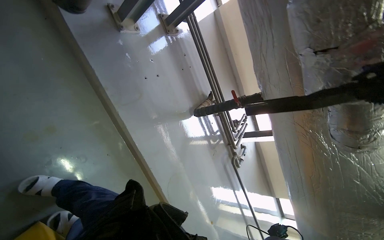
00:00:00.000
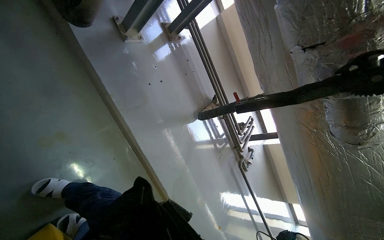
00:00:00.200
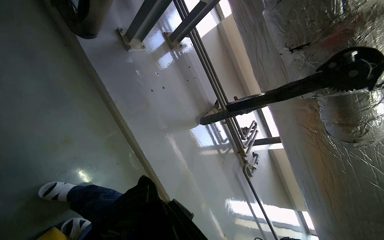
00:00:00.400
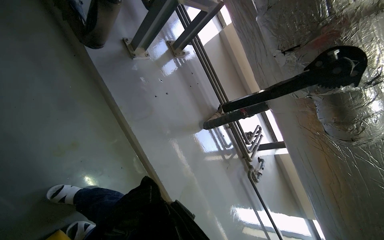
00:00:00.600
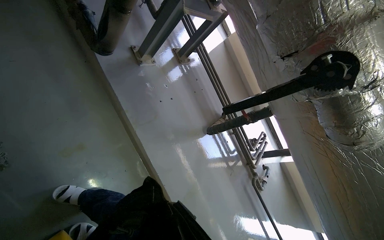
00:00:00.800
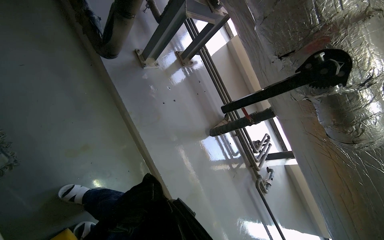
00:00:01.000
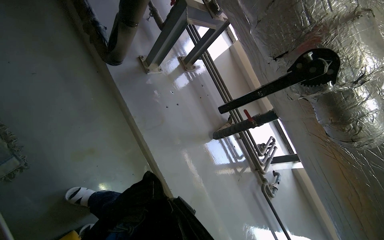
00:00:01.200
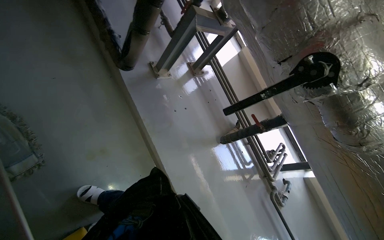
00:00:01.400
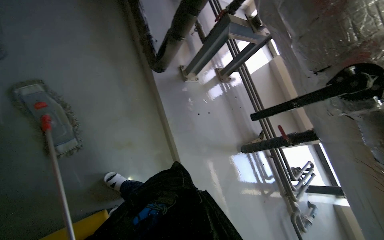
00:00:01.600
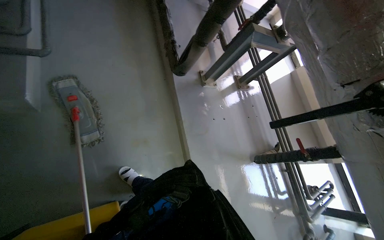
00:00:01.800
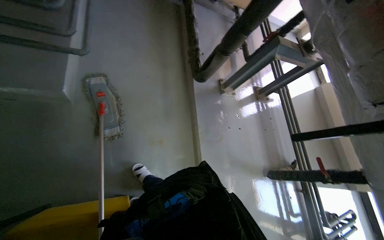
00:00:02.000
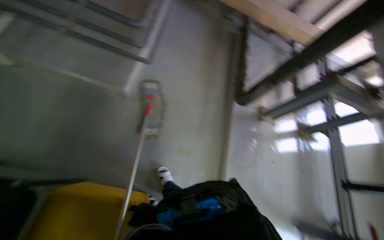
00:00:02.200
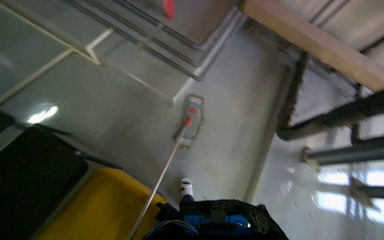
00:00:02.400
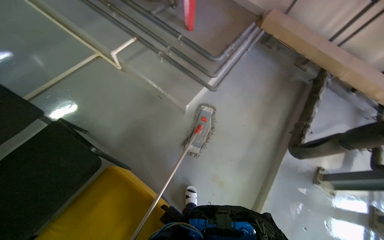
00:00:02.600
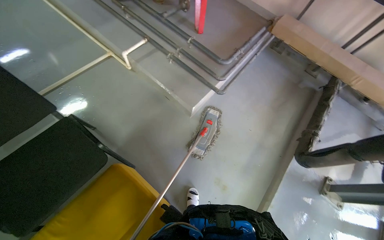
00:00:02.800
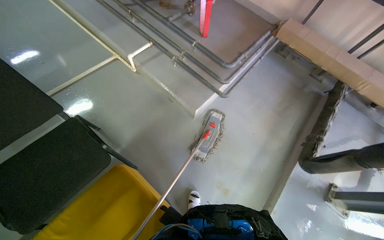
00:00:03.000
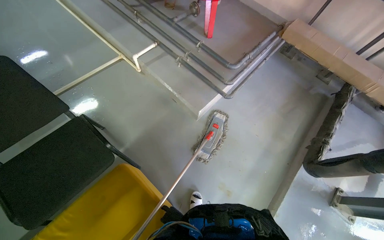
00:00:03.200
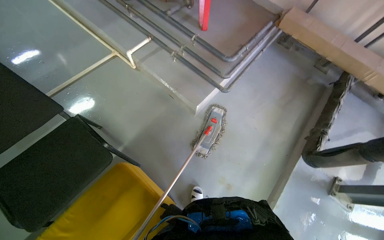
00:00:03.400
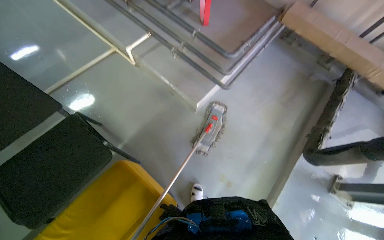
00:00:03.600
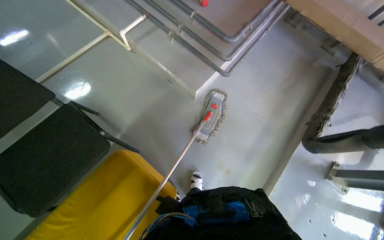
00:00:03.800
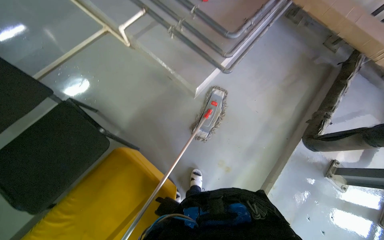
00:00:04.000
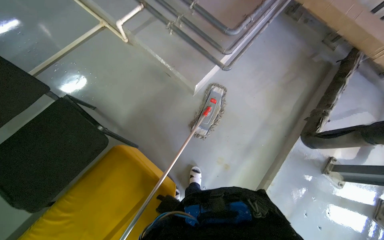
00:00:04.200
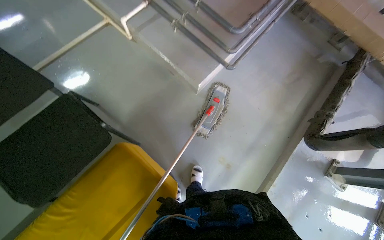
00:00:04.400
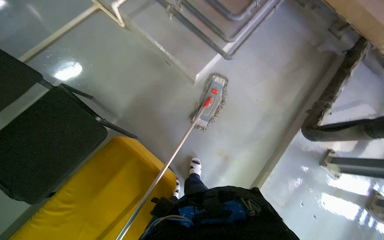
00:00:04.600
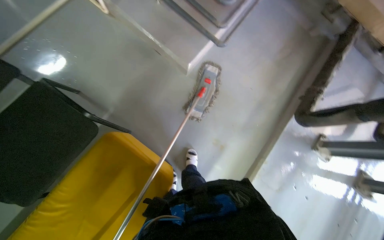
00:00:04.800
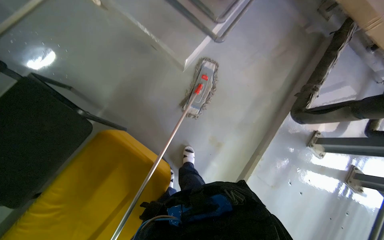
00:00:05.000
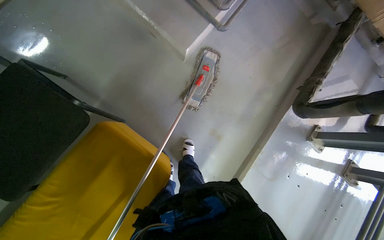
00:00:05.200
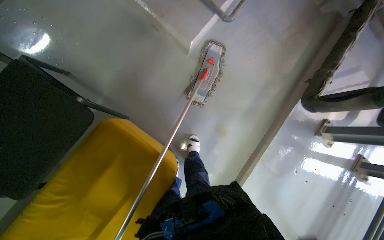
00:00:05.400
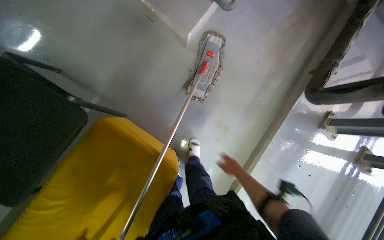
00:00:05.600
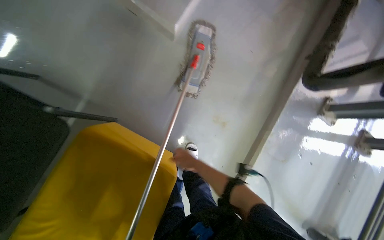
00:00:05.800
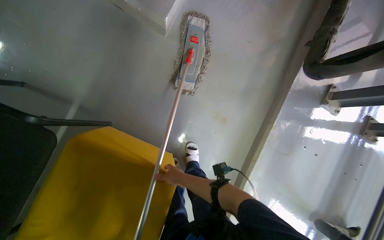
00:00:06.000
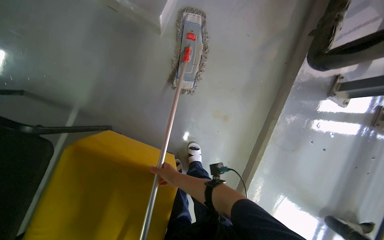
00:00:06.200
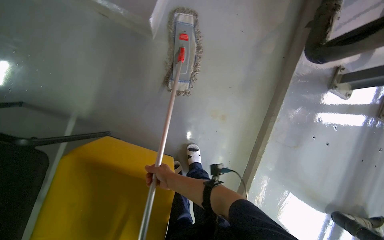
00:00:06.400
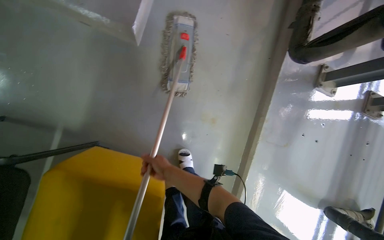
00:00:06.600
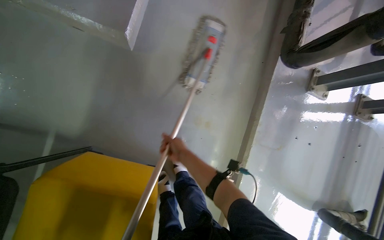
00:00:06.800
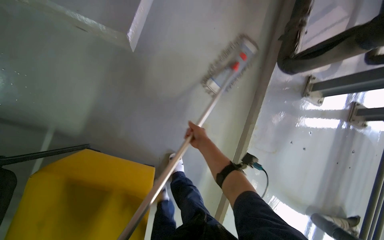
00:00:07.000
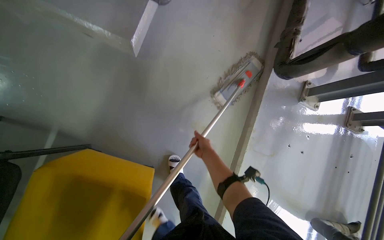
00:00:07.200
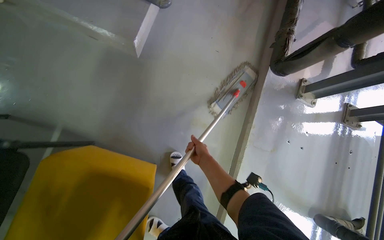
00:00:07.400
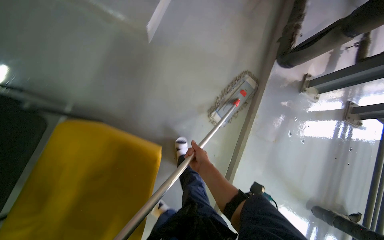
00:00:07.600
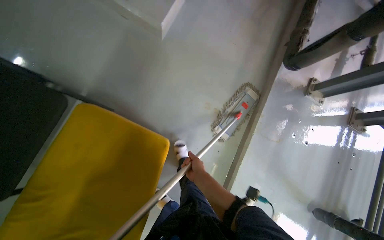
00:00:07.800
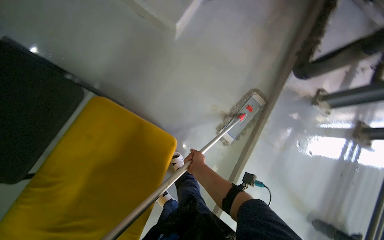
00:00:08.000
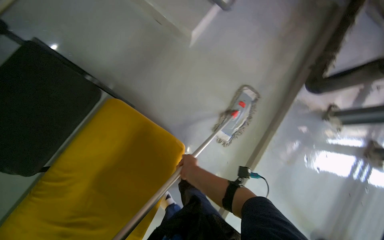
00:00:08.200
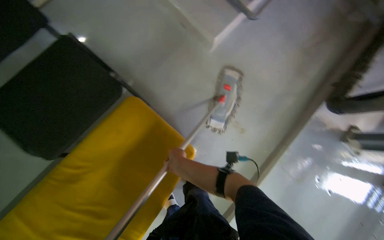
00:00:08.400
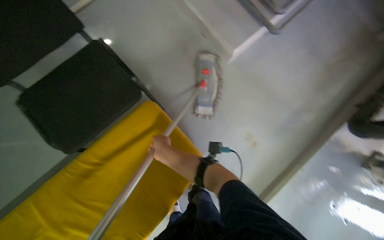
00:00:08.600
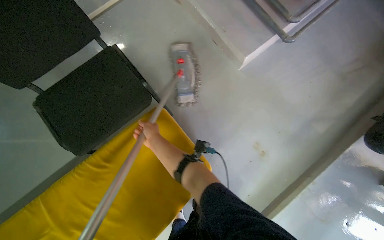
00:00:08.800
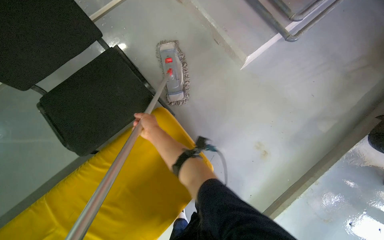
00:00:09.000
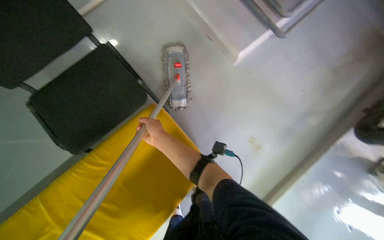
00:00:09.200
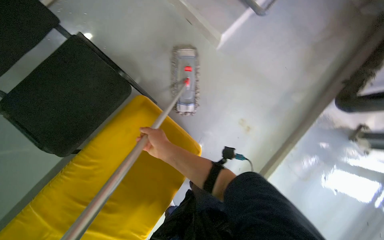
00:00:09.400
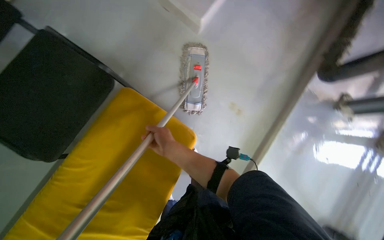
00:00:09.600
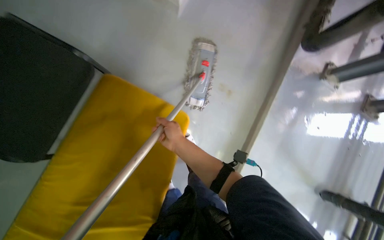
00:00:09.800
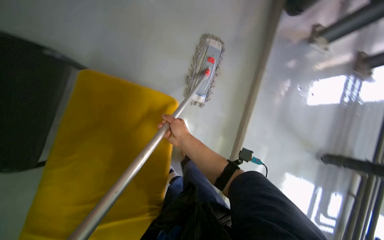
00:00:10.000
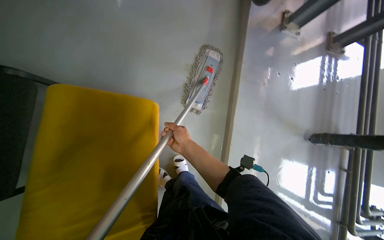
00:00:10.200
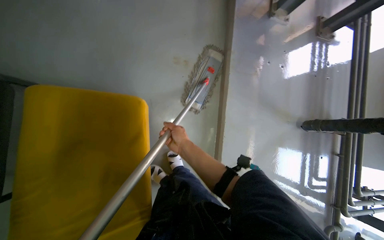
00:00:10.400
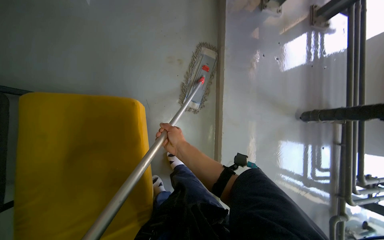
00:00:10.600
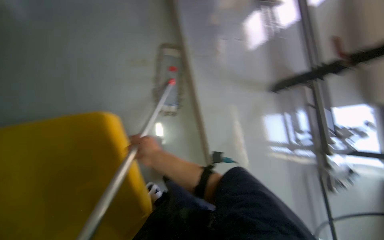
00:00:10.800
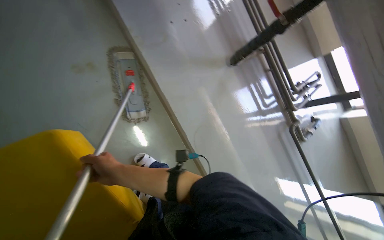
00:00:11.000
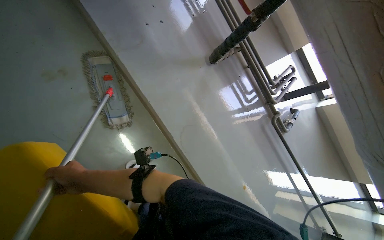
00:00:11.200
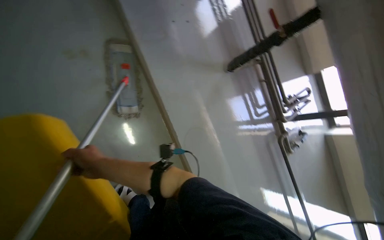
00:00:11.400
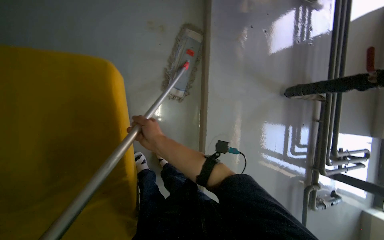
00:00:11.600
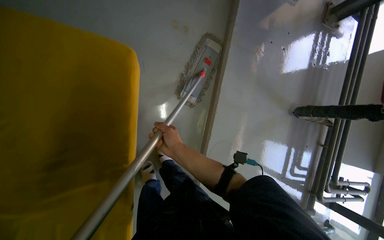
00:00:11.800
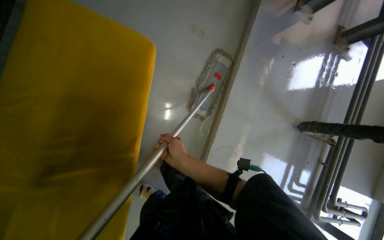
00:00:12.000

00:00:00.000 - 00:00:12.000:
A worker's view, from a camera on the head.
Job: mopping floor.
The whole recording: Mopping floor. The worker mops the floor, occasionally wringing and adjusting the mop head.
00:00:00.000 - 00:00:01.600: The view pans to the left by approximately 25 degrees. The view tips upward by some 15 degrees.
00:00:01.600 - 00:00:03.000: The head rotates approximately 65 degrees to the left. The view tilts approximately 25 degrees upward.
00:00:04.400 - 00:00:06.000: The wearer looks approximately 20 degrees further downward.
00:00:06.000 - 00:00:07.600: The right hand shifts roughly 20 cm to the right.
00:00:07.600 - 00:00:09.000: The wearer's head swings some 30 degrees to the left. The right hand goes some 50 cm to the left and up the picture.
00:00:09.000 - 00:00:10.400: The head rotates roughly 40 degrees to the right. The view tips downward by roughly 15 degrees.

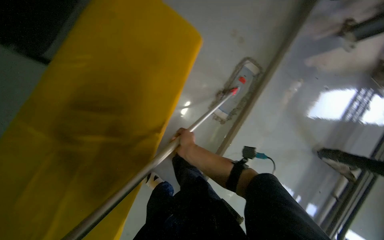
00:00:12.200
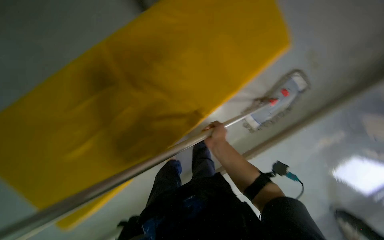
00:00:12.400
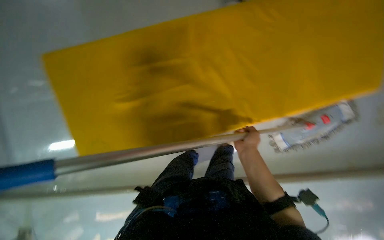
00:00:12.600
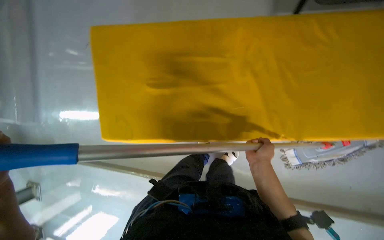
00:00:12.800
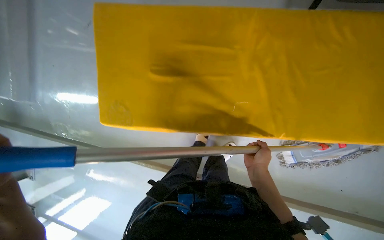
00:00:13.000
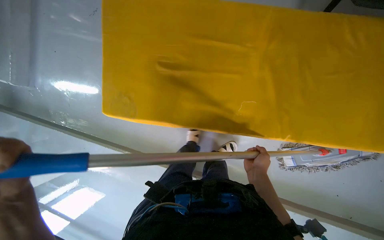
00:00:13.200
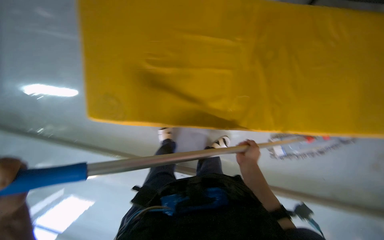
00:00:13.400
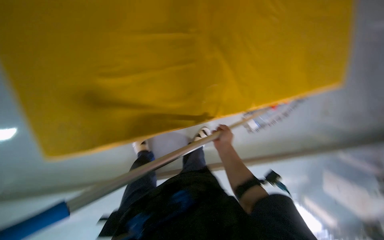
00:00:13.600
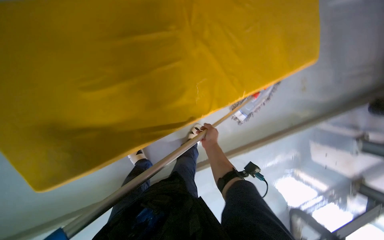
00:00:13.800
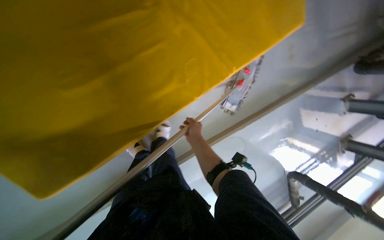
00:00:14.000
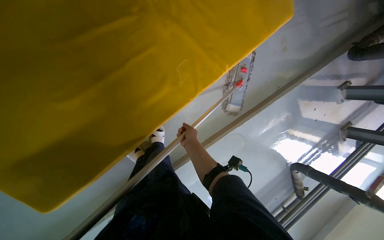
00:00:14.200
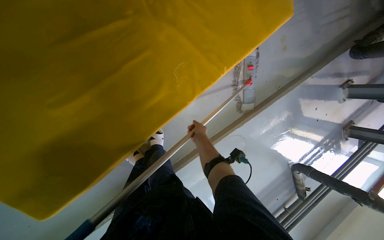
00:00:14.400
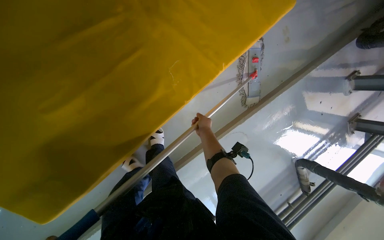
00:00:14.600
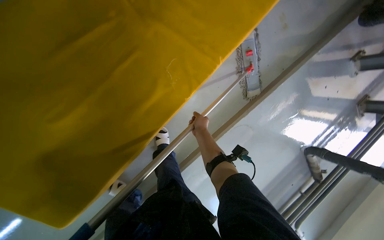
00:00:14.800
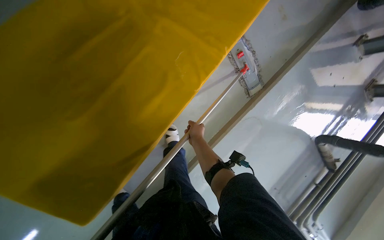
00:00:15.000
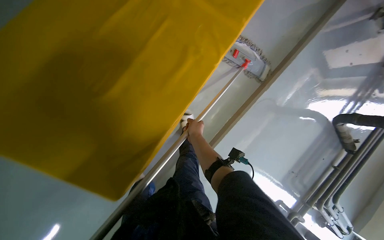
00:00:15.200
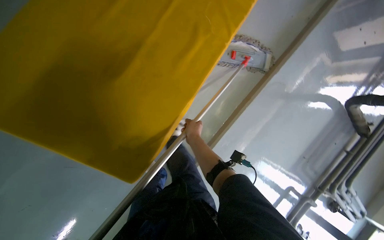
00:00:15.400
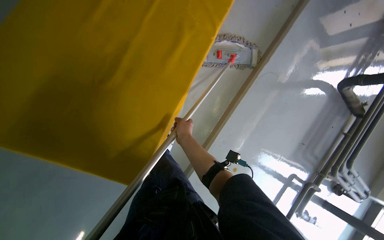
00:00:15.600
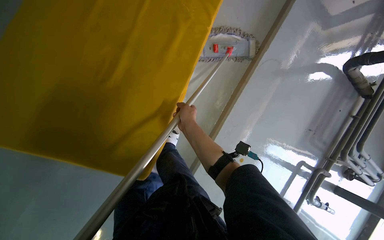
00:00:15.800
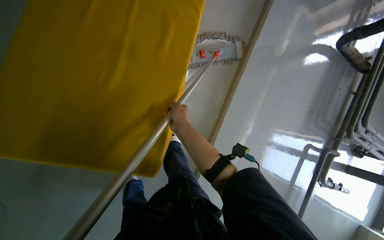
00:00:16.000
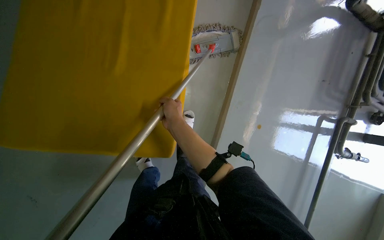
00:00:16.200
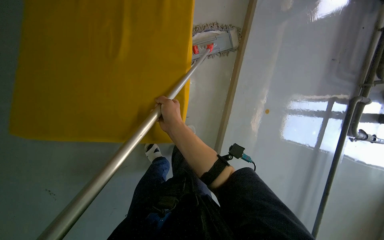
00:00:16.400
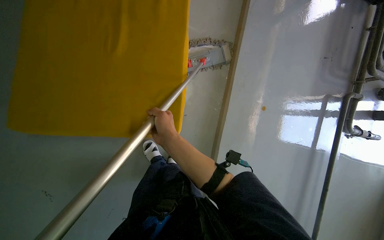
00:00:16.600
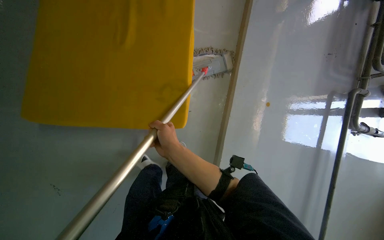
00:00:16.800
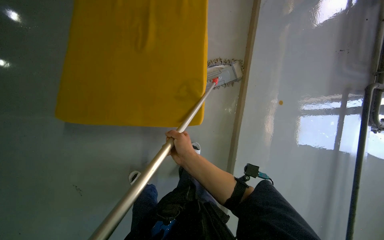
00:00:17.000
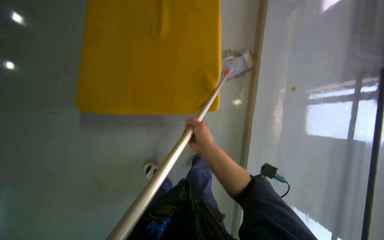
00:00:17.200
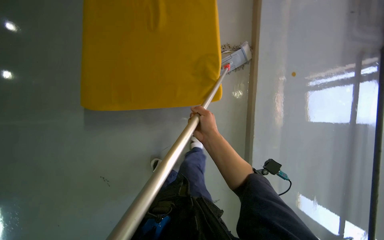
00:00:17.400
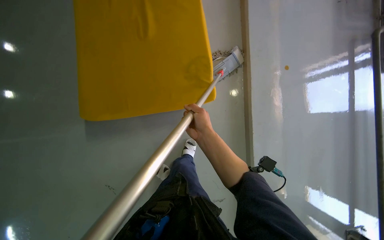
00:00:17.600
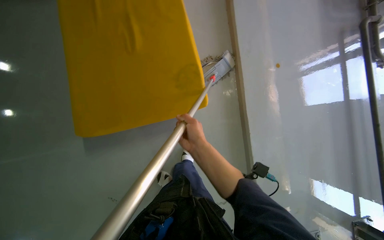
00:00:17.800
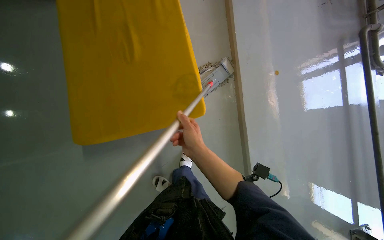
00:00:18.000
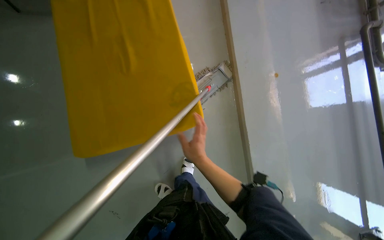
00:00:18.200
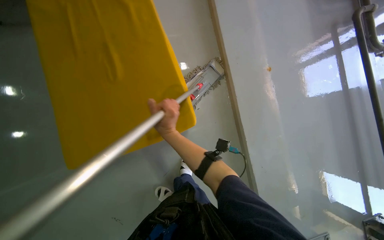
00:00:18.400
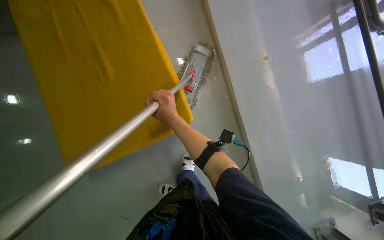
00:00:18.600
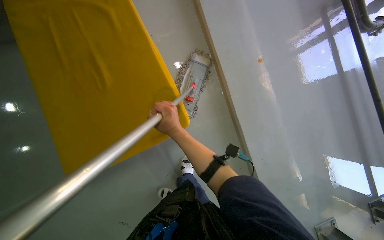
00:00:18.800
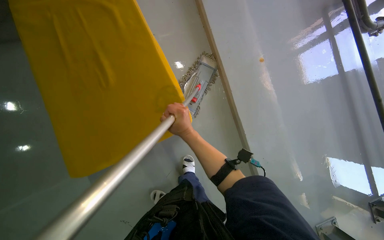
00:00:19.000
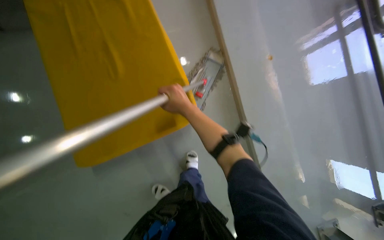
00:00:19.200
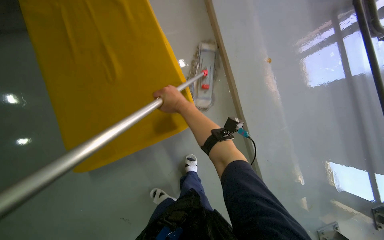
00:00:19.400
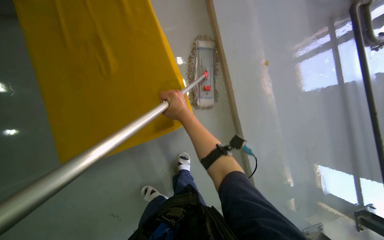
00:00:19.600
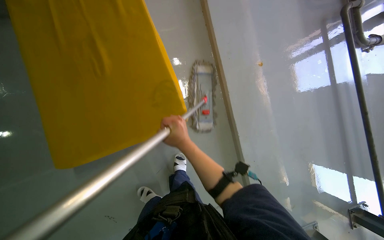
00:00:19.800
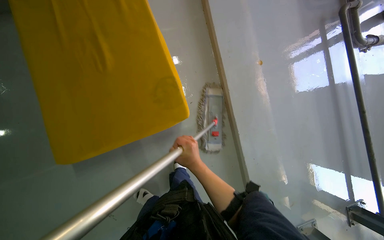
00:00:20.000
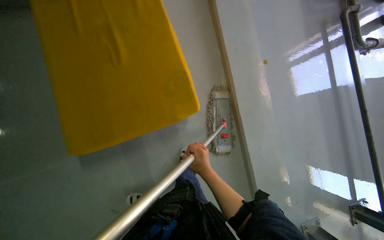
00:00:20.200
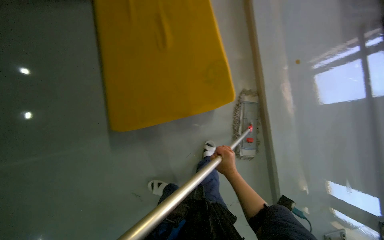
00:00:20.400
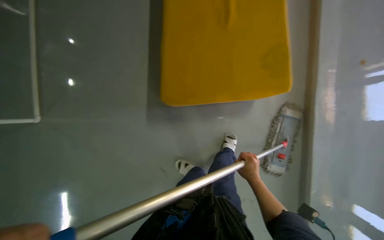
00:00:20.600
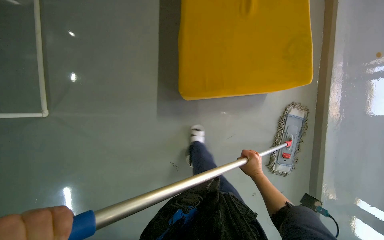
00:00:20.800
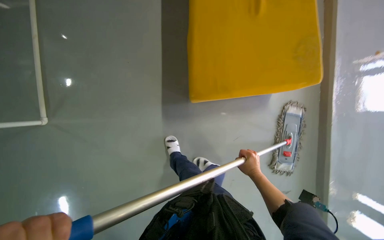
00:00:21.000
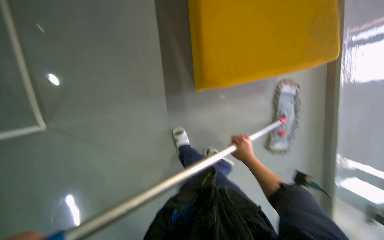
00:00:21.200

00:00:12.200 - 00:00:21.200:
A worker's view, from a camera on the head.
Job: mopping floor.
The whole recording: Mopping floor. The worker mops the floor, occasionally wringing and adjusting the mop head.
00:00:13.800 - 00:00:15.200: Everything in view rotates approximately 30 degrees counterclockwise. The right hand goes approximately 15 cm to the left.
00:00:15.200 - 00:00:16.600: The camera sweeps to the left, by some 15 degrees. The scene rotates counterclockwise by roughly 40 degrees.
00:00:18.200 - 00:00:19.800: The right hand goes up the picture and returns, roughly 15 cm each way.
00:00:19.800 - 00:00:21.200: The wearer moves to the left, approximately 60 cm.
